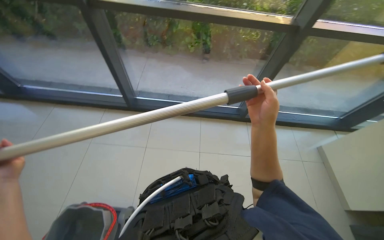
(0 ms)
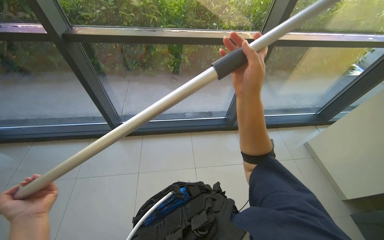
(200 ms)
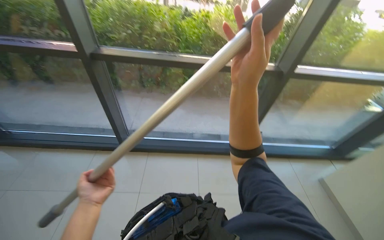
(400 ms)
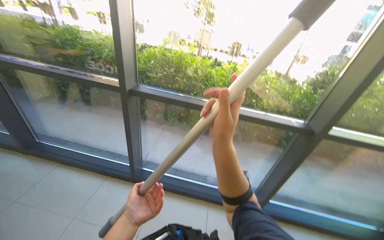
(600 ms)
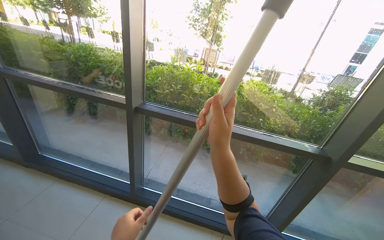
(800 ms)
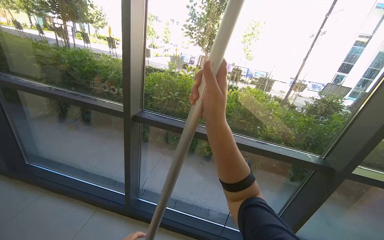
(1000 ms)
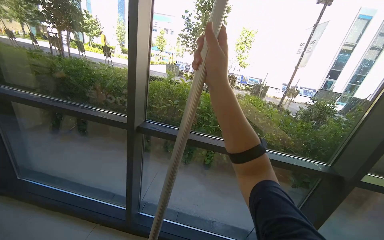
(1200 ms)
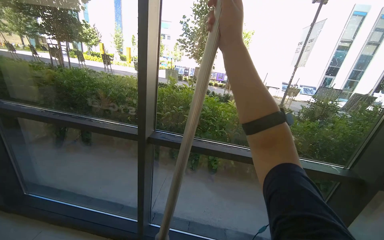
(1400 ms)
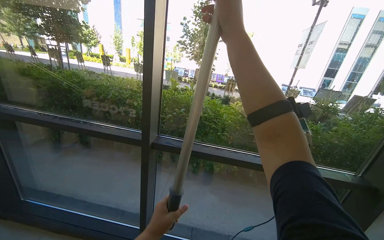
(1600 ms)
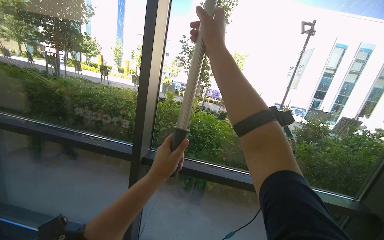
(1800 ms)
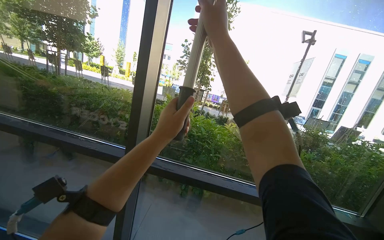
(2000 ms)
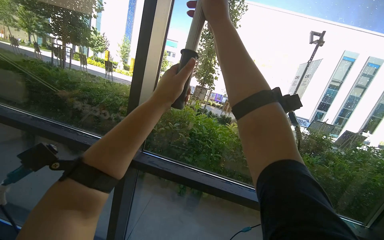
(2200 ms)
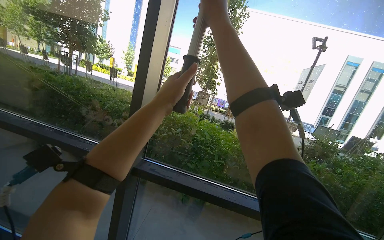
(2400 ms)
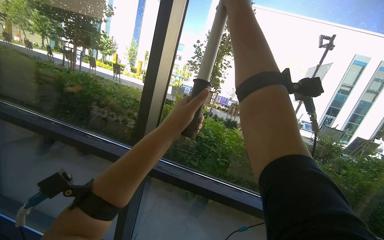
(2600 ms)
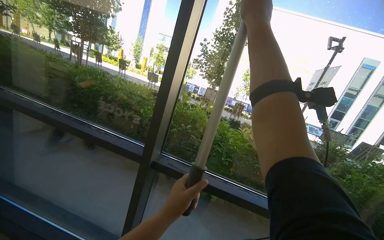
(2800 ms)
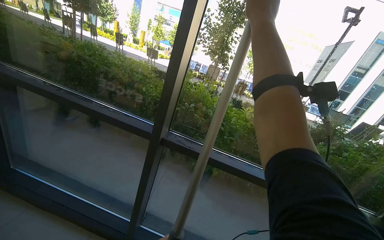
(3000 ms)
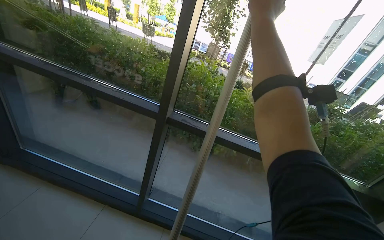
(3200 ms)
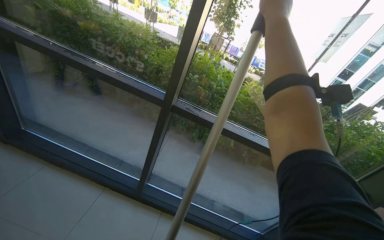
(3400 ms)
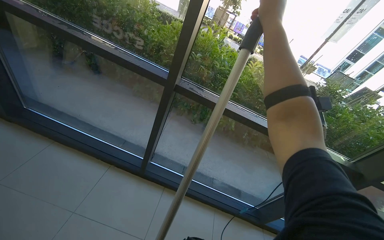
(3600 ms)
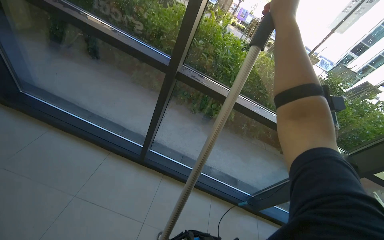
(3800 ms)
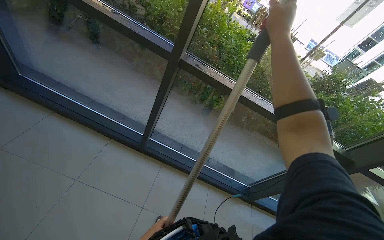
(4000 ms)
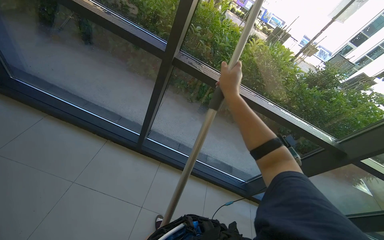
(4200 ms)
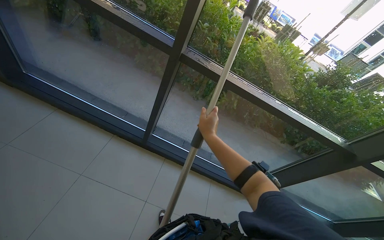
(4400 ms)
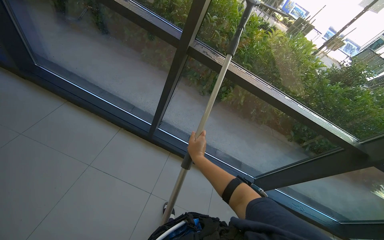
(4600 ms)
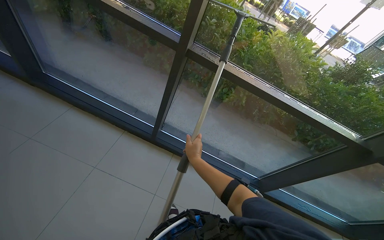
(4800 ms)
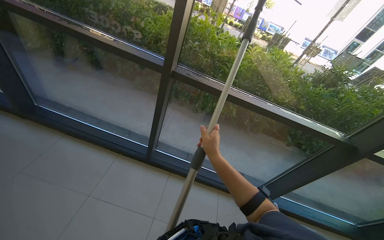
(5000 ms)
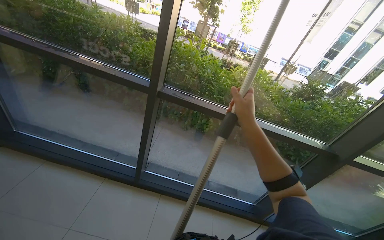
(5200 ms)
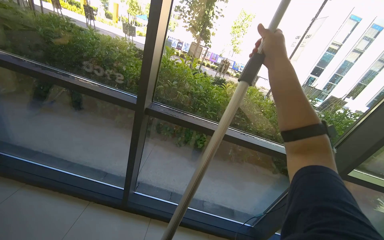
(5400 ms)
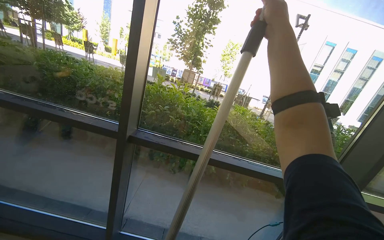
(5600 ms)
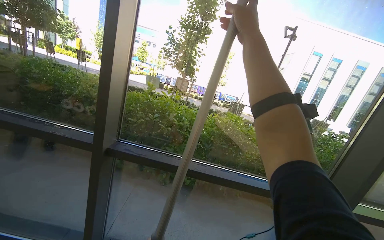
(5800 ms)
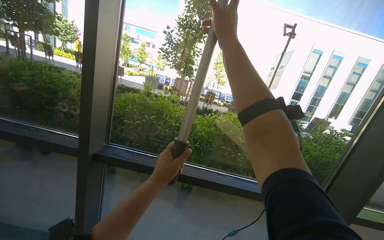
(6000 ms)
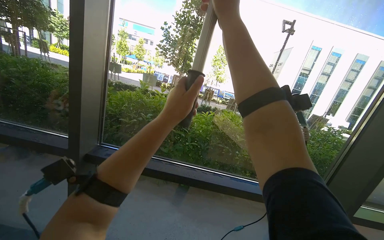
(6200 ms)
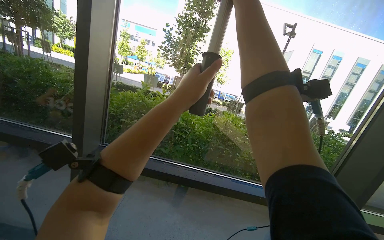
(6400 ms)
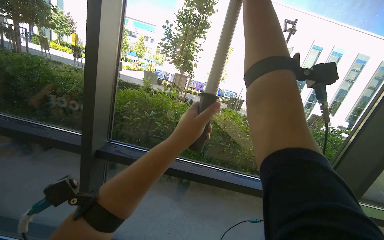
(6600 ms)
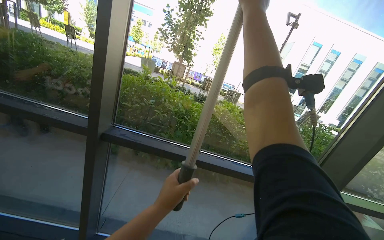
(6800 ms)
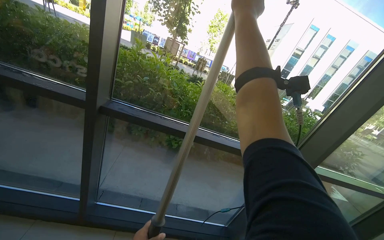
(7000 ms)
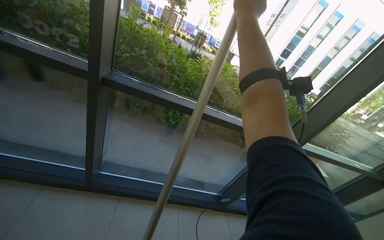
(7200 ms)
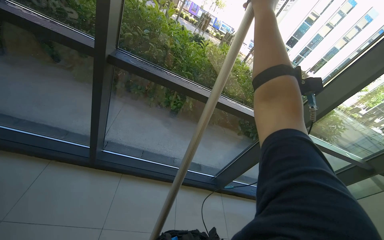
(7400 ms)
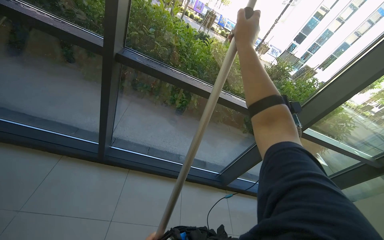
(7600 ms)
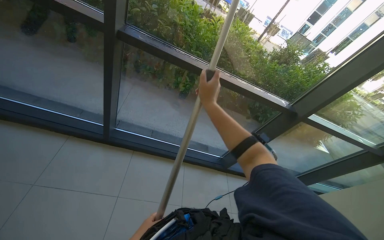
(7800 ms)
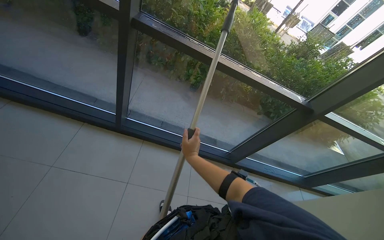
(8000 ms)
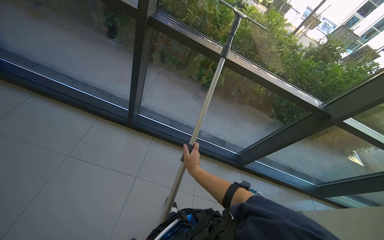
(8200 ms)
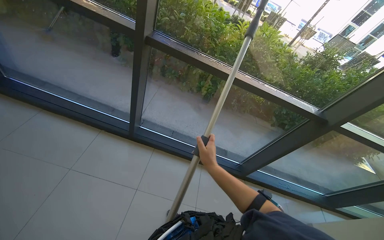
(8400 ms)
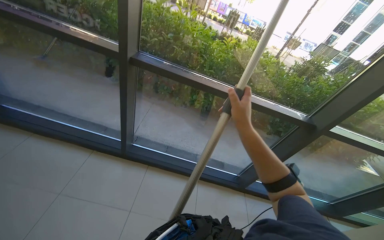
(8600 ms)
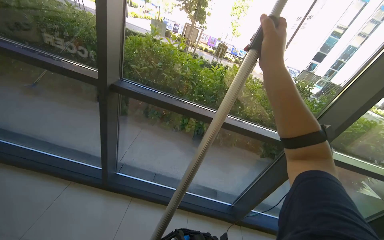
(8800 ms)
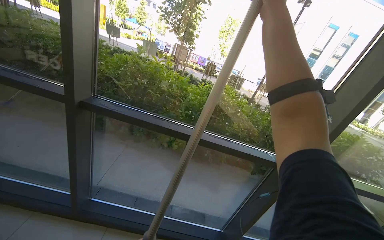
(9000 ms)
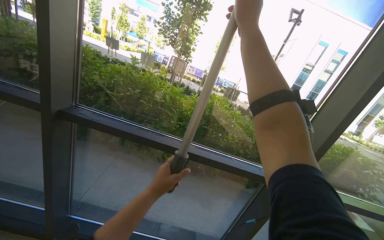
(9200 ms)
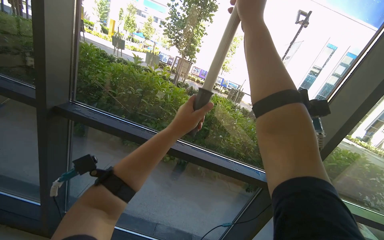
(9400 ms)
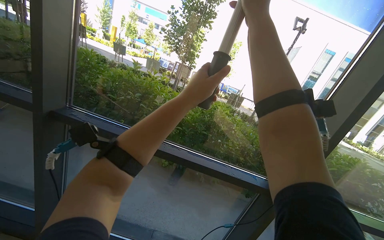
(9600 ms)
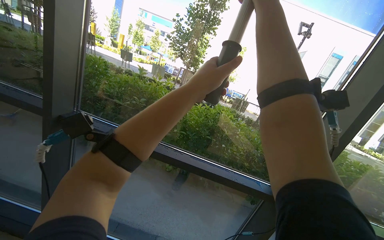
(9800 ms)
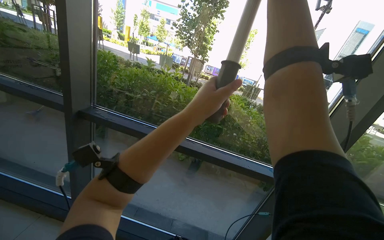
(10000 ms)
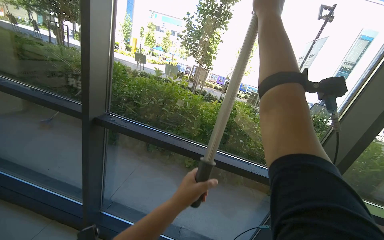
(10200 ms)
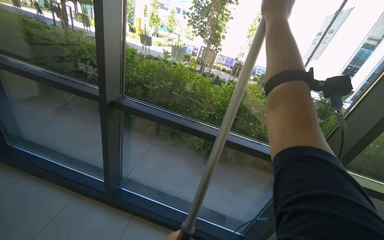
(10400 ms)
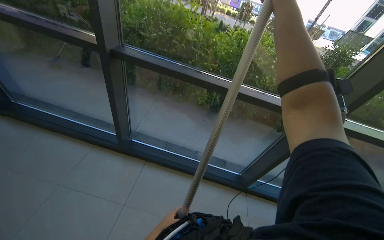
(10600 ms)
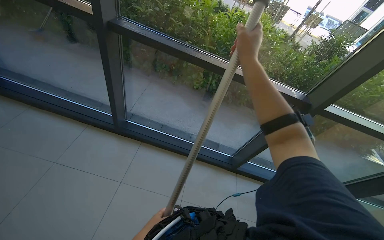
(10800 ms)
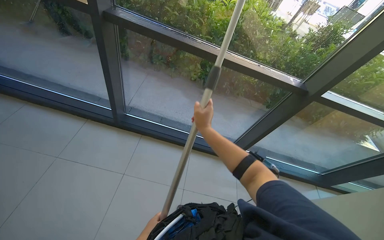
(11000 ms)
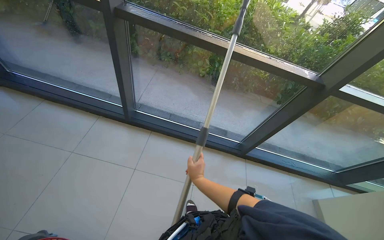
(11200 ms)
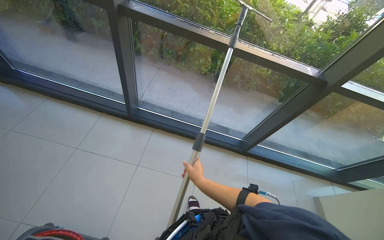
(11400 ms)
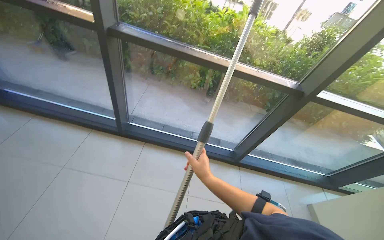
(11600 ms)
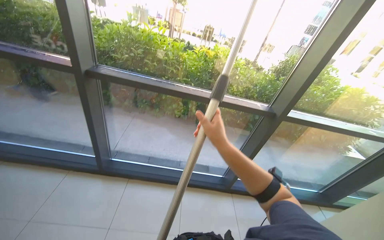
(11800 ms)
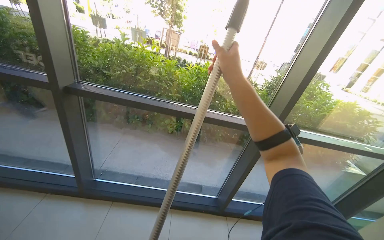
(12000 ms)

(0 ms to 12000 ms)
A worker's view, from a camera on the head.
Job: cleaning windows.
The whole recording: Cleaning glass panels and frames. The worker cleans the glass panels and their frames using a squeegee on a pole and a cloth.
0 ms - 1600 ms: The view tilts about 40 degrees upward.
1600 ms - 3000 ms: The right hand heads up the picture, covering about 10 cm.
3000 ms - 4400 ms: The view tips downward by approximately 25 degrees. The right hand is displaced down the picture and to the left by approximately 60 cm.
4400 ms - 6000 ms: The view tilts some 30 degrees upward. The right hand heads up the picture, covering some 50 cm.
6000 ms - 7600 ms: The wearer looks approximately 25 degrees further downward.
7600 ms - 9000 ms: The view tips upward by roughly 15 degrees.

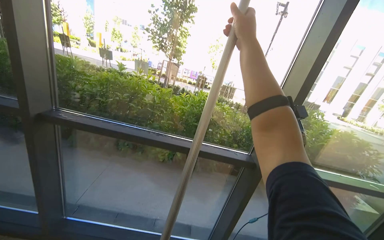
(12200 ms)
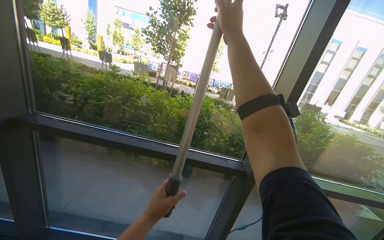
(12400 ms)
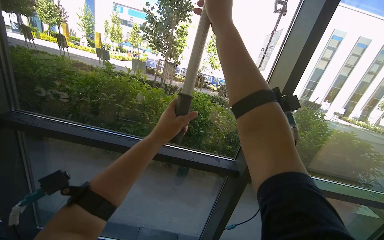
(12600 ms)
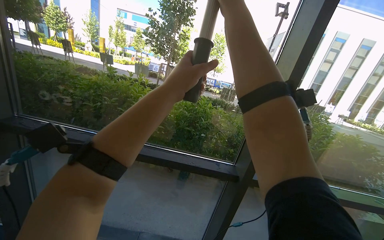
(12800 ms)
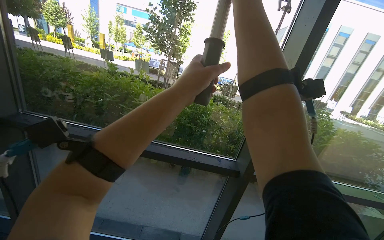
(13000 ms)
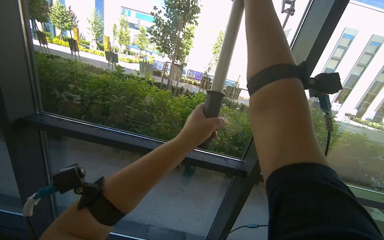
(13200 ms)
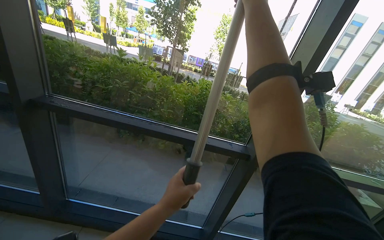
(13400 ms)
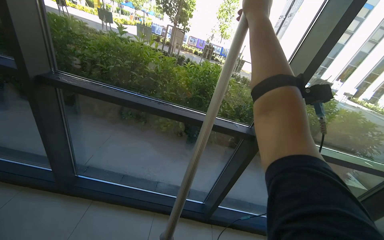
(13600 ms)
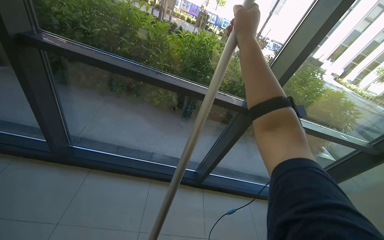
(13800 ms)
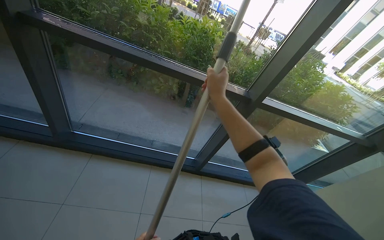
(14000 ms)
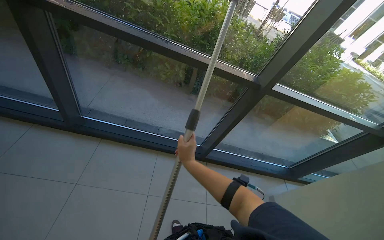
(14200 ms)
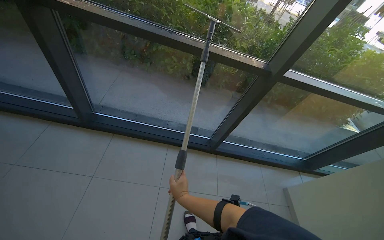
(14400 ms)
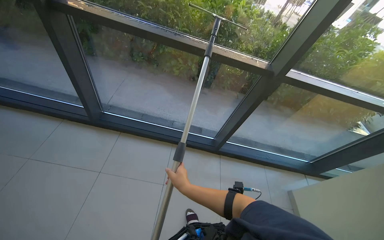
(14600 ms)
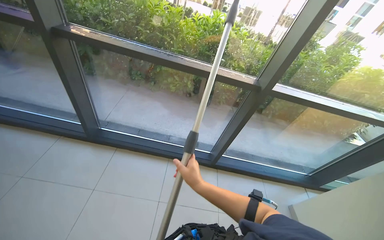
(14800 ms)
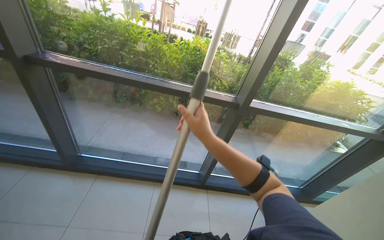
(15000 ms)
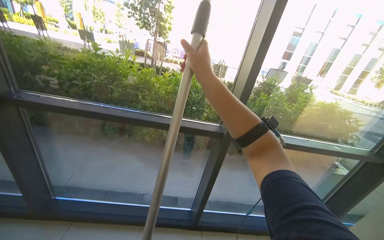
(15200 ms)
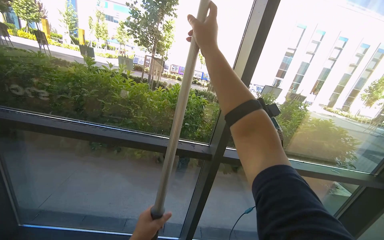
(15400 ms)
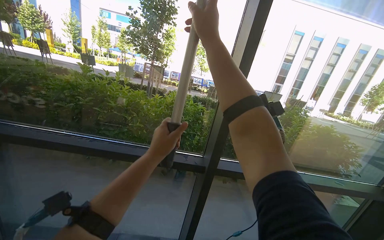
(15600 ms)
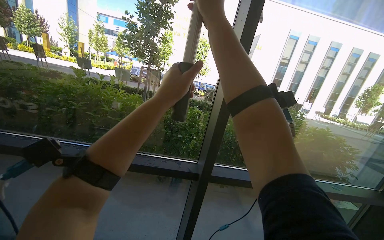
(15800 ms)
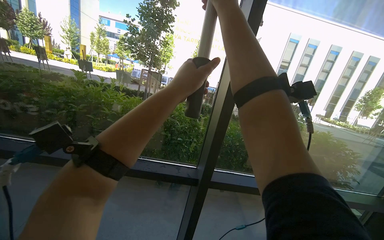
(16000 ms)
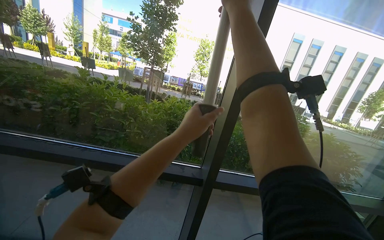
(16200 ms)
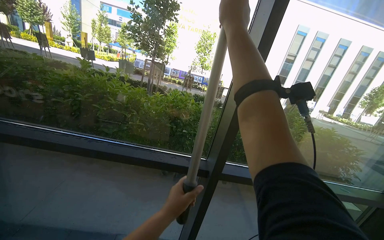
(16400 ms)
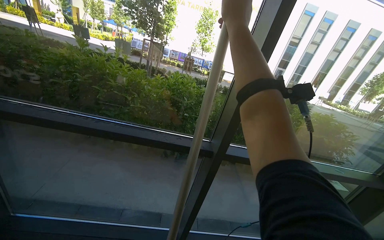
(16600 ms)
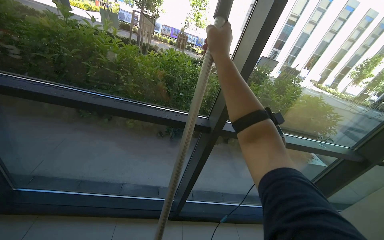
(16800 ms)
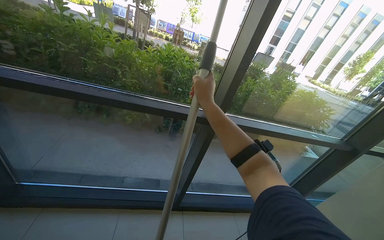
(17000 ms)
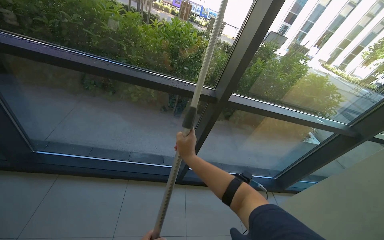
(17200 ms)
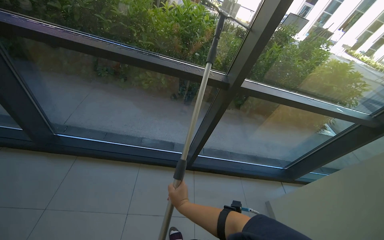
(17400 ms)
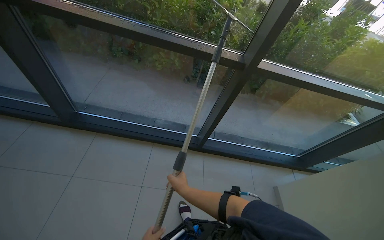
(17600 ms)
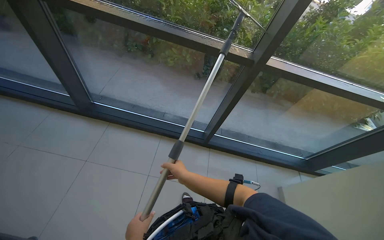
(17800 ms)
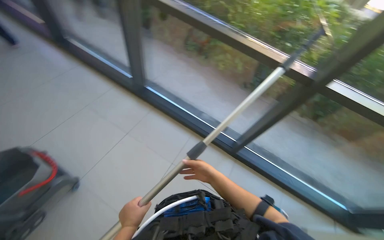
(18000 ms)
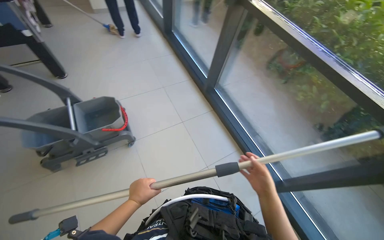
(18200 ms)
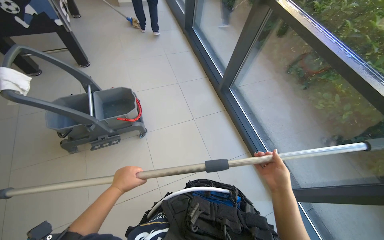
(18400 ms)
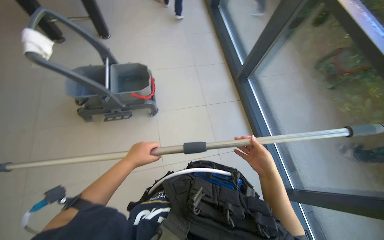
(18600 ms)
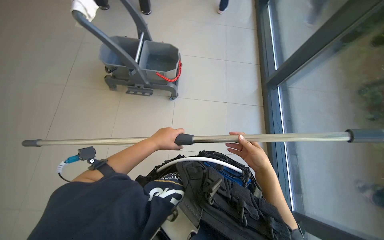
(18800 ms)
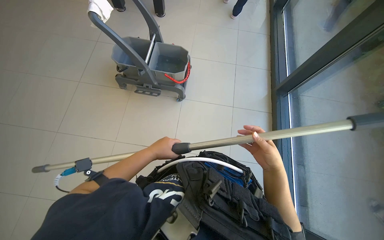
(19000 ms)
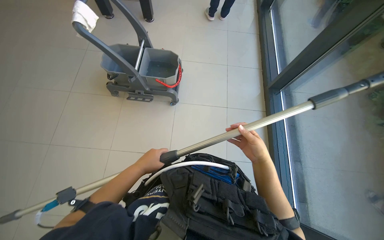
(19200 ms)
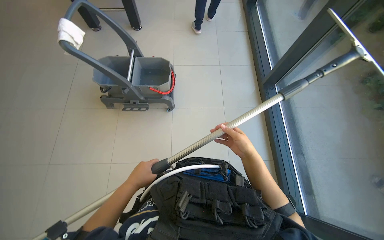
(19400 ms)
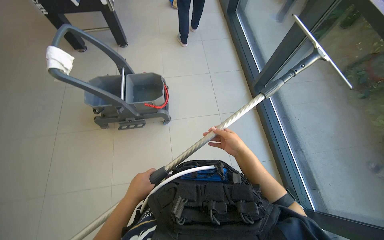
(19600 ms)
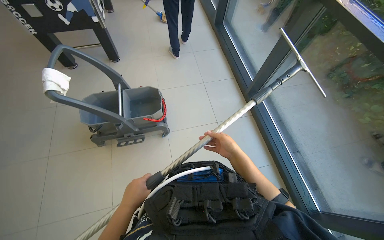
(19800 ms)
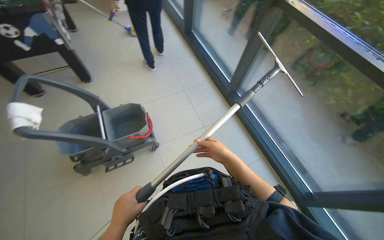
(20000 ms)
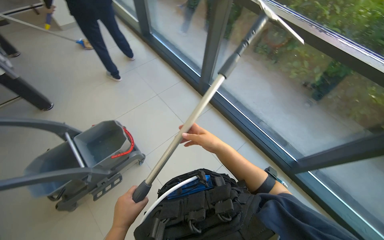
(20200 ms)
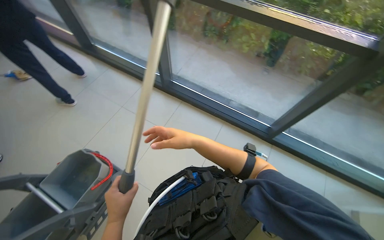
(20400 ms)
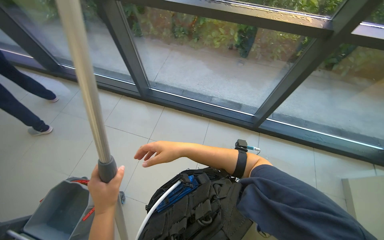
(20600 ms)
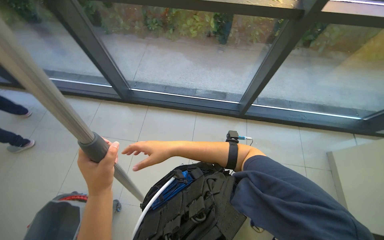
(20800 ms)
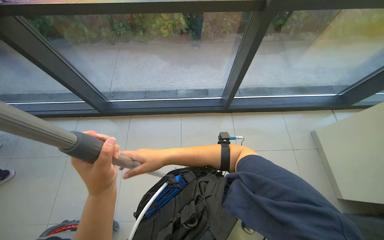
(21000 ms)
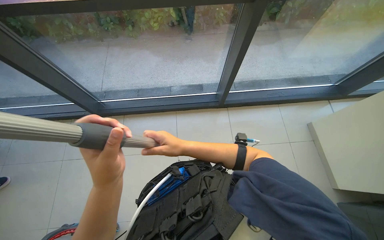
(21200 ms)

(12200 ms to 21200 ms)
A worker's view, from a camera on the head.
Job: cleaning windows.
The whole recording: Cleaning glass panels and frames. The worker cleans the glass panels and their frames using a squeegee on a pole and a cloth.
12200 ms - 13800 ms: The wearer looks approximately 20 degrees further downward.
13800 ms - 15200 ms: The wearer looks some 15 degrees further upward.
15200 ms - 16600 ms: The right hand is displaced up the picture and to the right by approximately 20 cm.
16600 ms - 18200 ms: The wearer looks approximately 65 degrees further to the left. The view tips downward by approximately 20 degrees.
18200 ms - 19800 ms: The wearer's head swings some 15 degrees to the left.
19800 ms - 21200 ms: The head rotates some 85 degrees to the right.
